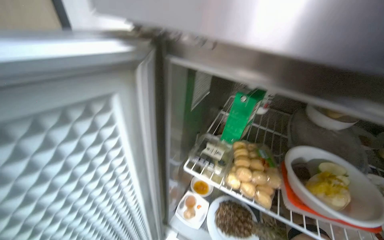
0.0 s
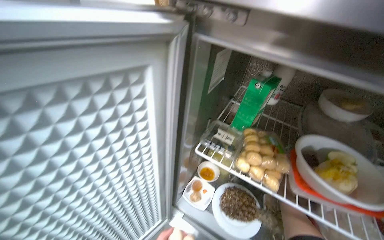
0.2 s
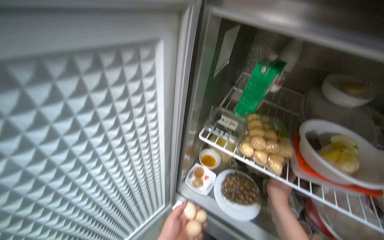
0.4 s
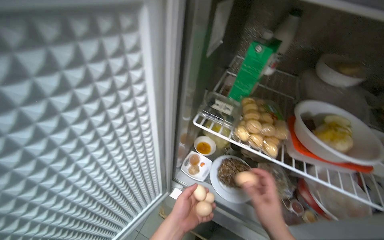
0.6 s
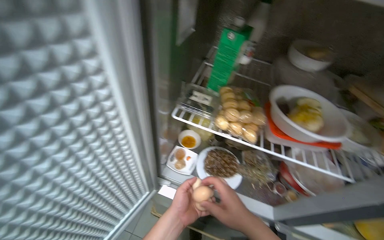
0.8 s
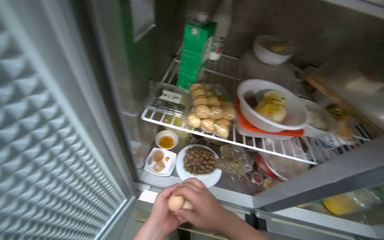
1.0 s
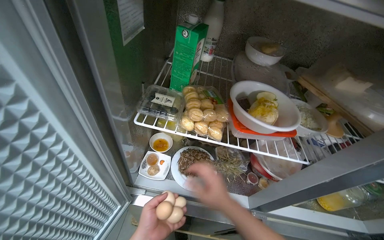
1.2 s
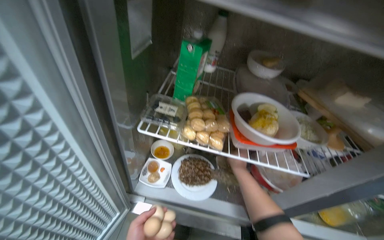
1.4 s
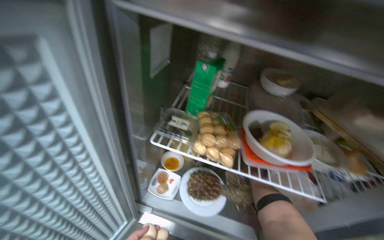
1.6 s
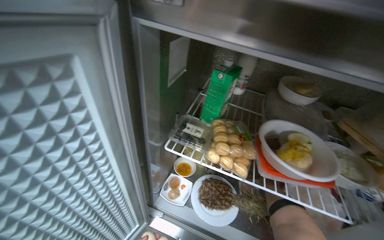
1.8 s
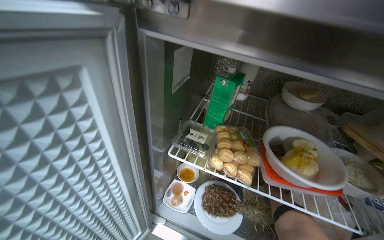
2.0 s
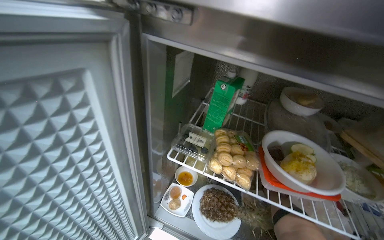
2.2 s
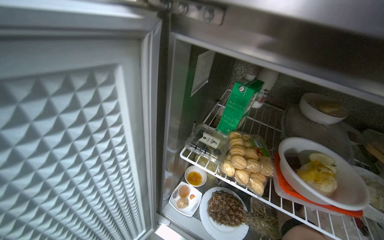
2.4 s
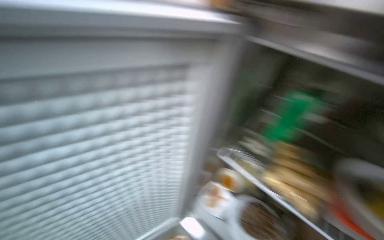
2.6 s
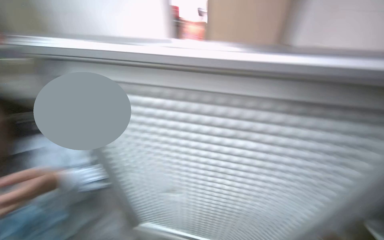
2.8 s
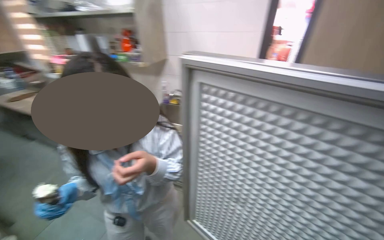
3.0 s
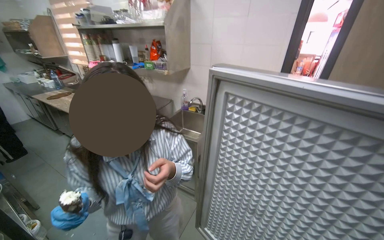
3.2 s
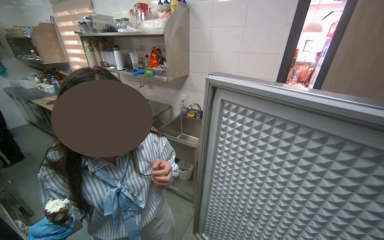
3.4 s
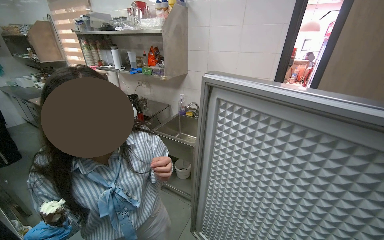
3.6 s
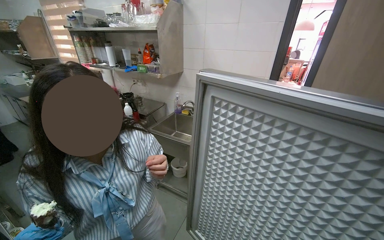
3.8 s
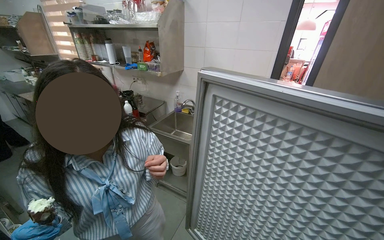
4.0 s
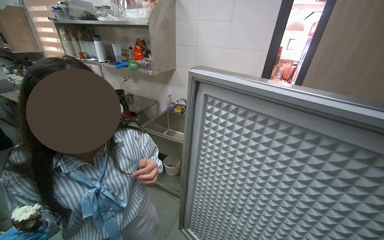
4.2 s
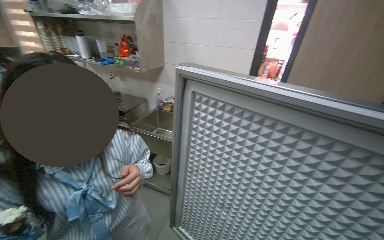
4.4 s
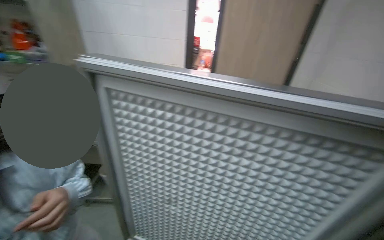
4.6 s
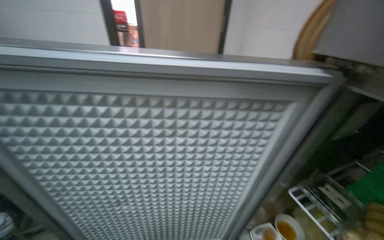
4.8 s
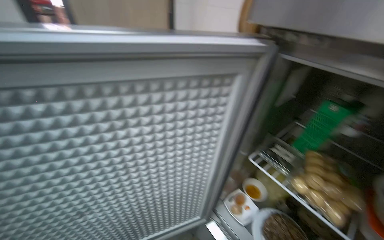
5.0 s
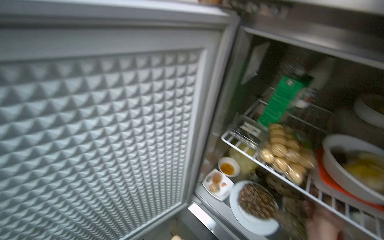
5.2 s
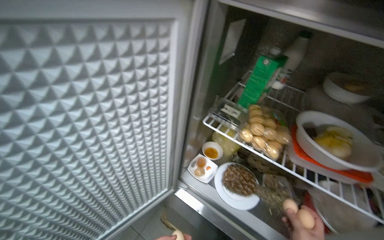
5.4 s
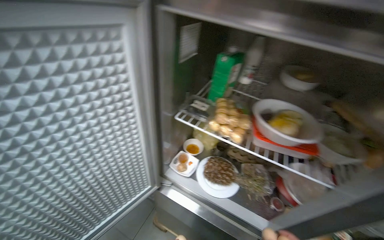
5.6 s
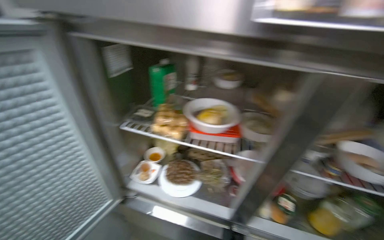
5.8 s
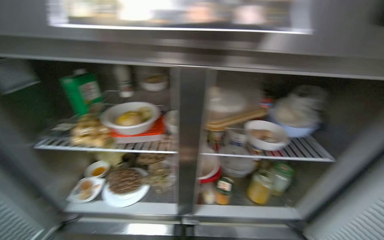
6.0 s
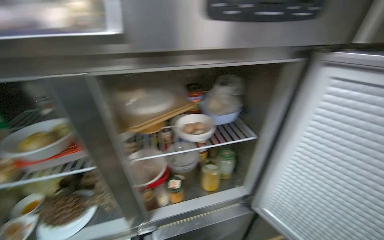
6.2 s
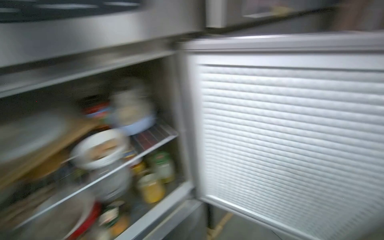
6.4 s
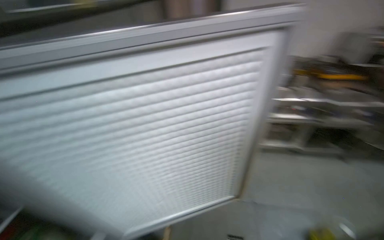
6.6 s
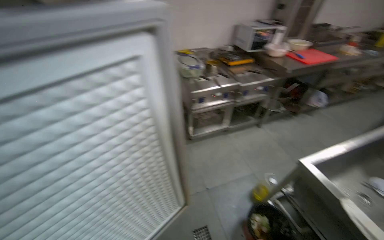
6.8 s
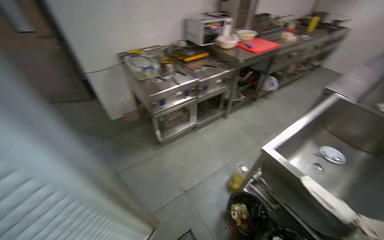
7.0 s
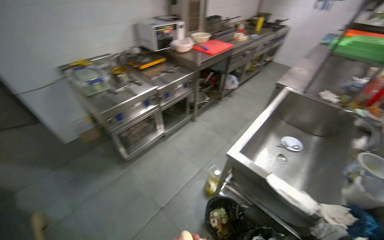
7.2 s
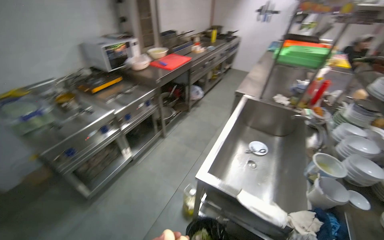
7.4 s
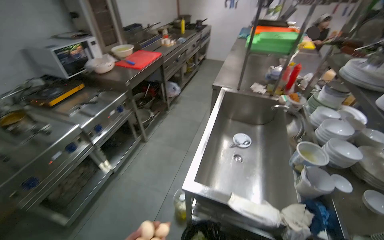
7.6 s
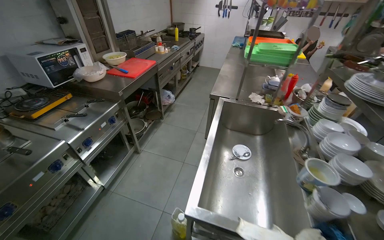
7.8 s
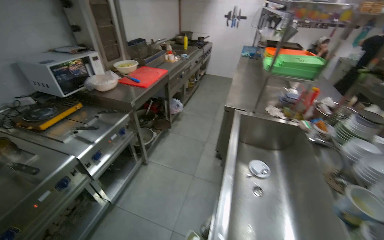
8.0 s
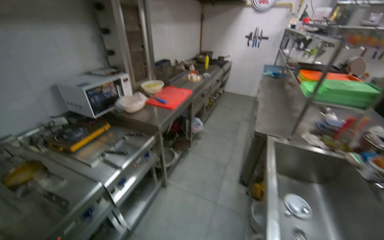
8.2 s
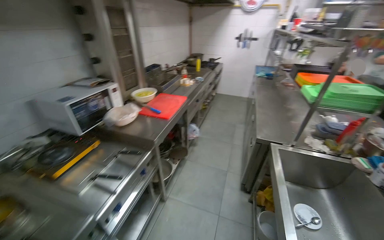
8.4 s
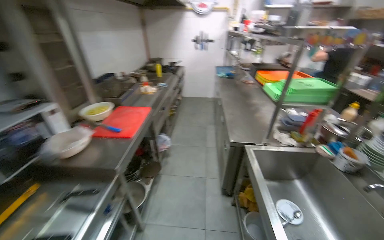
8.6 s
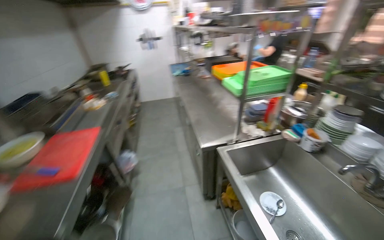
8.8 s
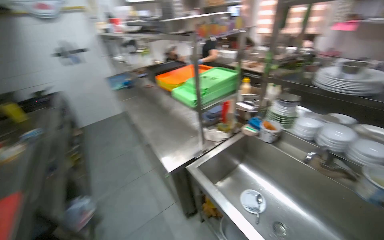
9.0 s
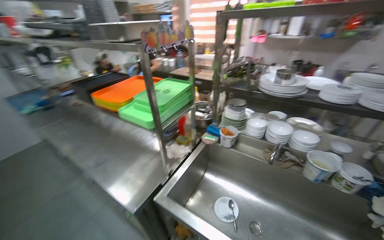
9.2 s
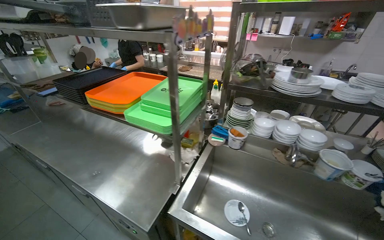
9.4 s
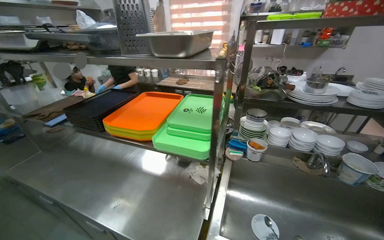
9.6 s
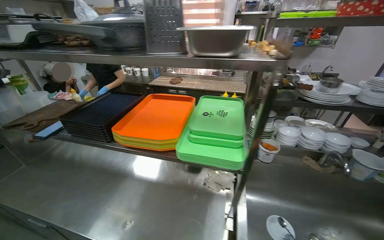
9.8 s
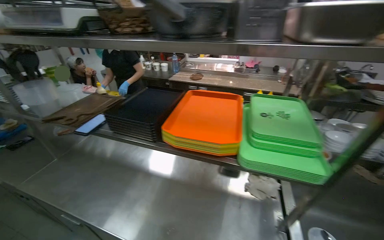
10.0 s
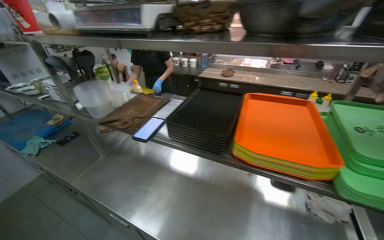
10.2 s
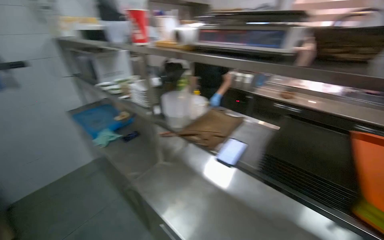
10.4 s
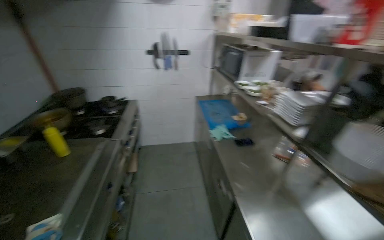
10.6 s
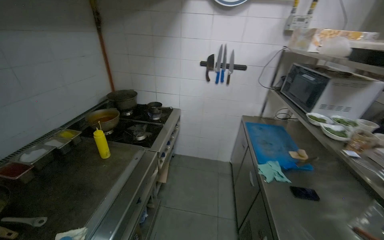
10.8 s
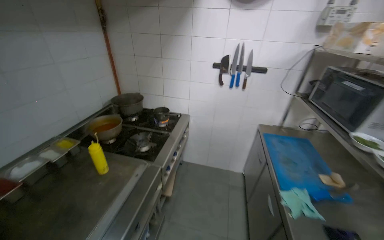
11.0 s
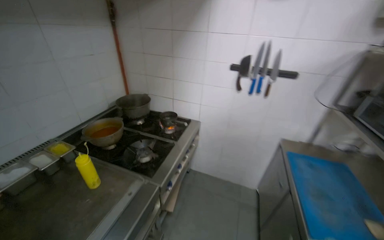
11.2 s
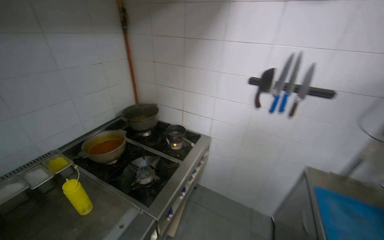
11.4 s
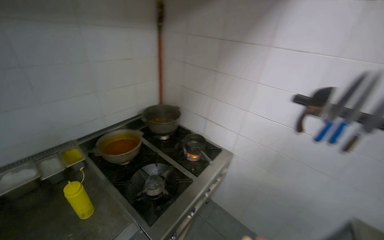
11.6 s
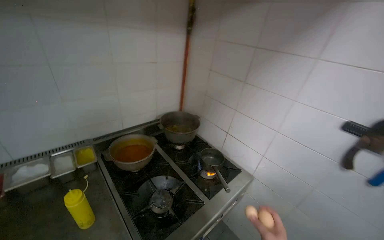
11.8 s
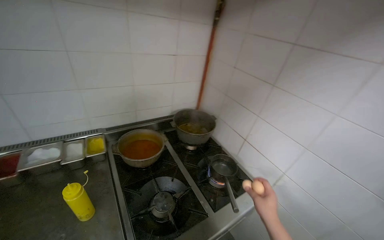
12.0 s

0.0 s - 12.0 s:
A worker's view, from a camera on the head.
Job: cooking food.
The whole recording: Boiling eggs on stove. The worker fills a pot with water, places it on the stove, and adds eggs to boil.
1.6 s - 3.0 s: The wearer looks approximately 85 degrees further to the left. The view tilts roughly 15 degrees upward.
4.4 s - 6.0 s: The wearer moves about 40 cm. The head turns to the right by some 110 degrees. The camera pitches downward, by about 15 degrees.
6.0 s - 7.6 s: The head travels about 90 cm. The wearer's head swings some 160 degrees to the right.
7.6 s - 9.0 s: The head travels some 90 cm. The wearer looks approximately 55 degrees further to the right.
9.0 s - 10.4 s: The head travels roughly 1.5 m. The view pans to the right by approximately 15 degrees.
10.4 s - 12.0 s: The camera travels some 1.5 m. The head turns to the left by some 110 degrees.

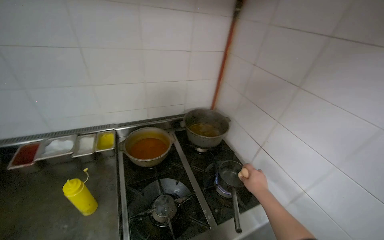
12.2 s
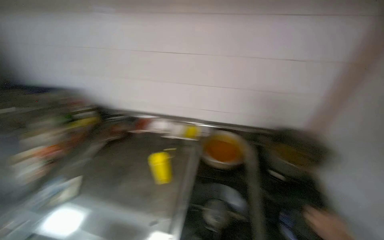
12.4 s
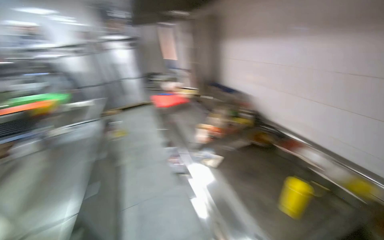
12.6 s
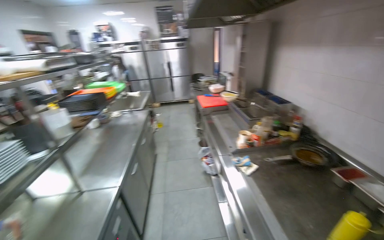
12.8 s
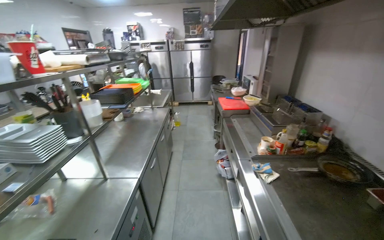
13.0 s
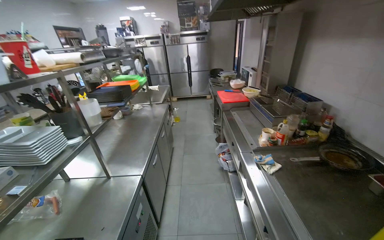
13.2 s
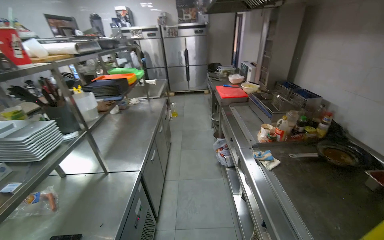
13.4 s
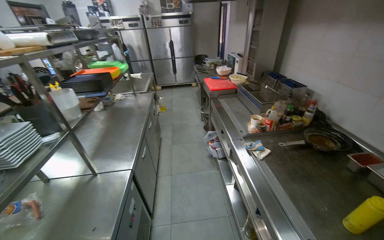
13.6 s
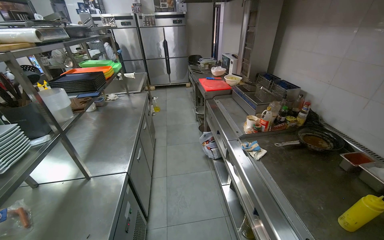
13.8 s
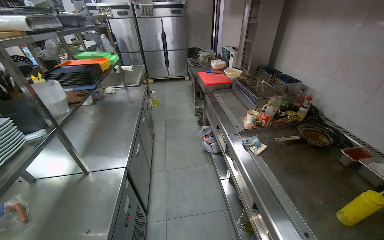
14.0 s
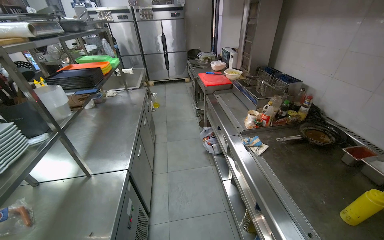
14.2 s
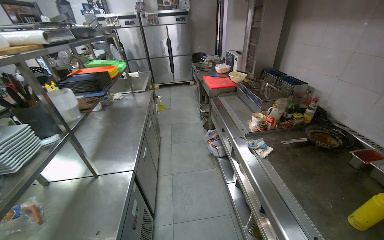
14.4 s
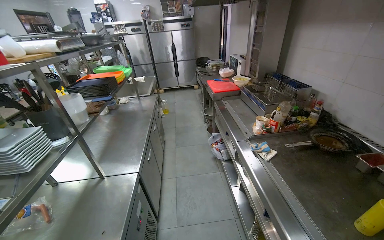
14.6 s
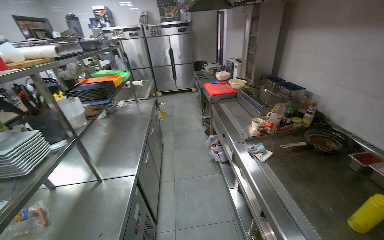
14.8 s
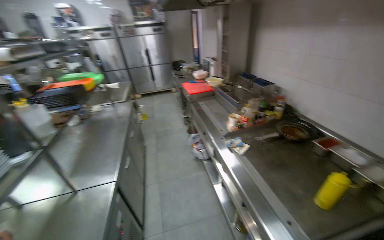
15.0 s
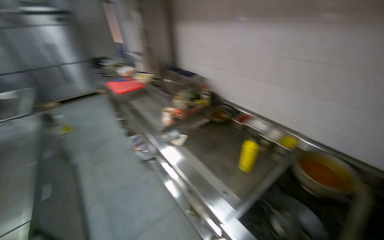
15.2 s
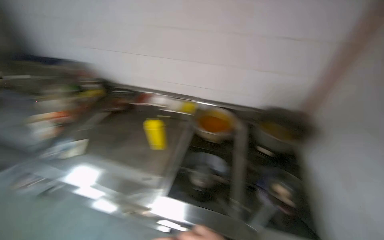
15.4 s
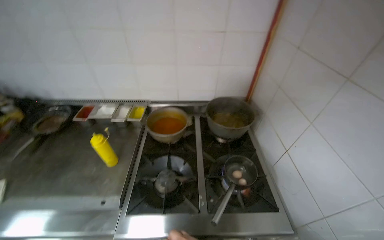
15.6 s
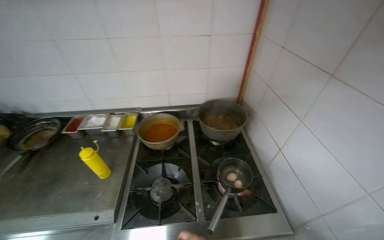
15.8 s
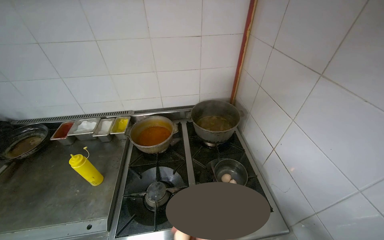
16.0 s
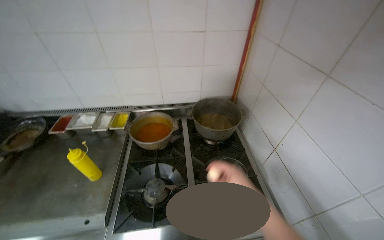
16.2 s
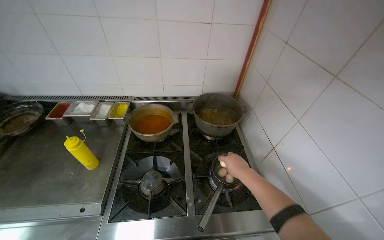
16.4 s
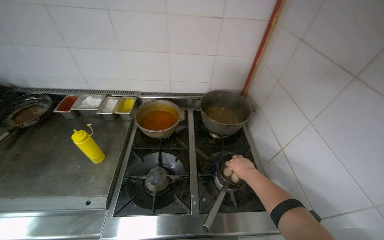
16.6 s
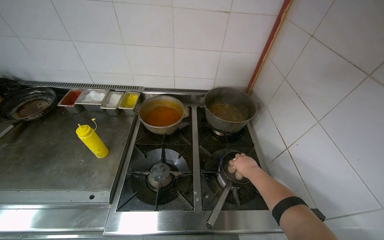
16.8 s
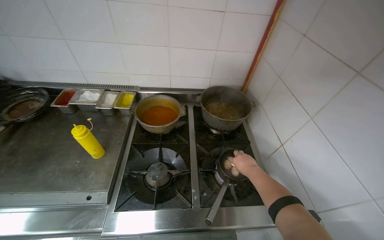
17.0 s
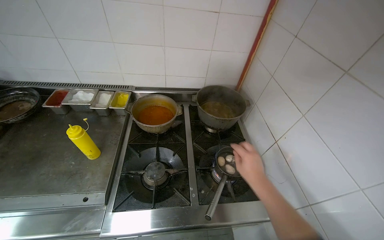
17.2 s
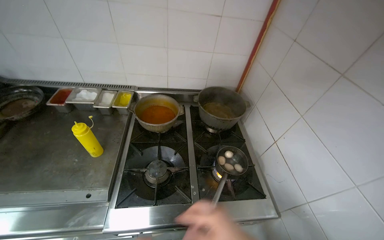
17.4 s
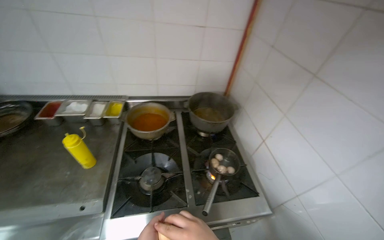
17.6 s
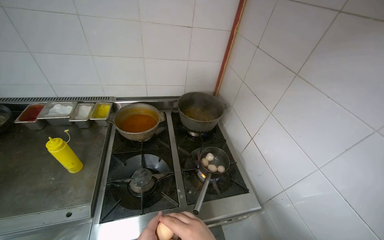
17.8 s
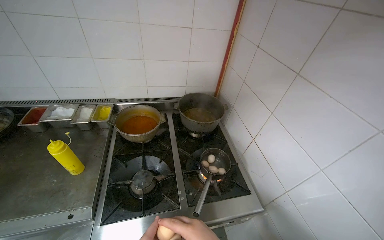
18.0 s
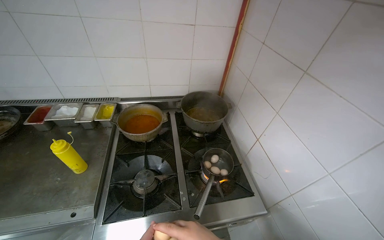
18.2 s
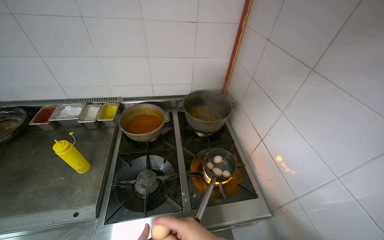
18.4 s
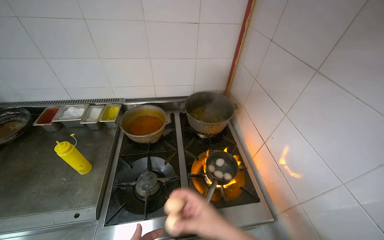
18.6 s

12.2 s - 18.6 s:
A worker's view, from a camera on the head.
Job: cooking food.
The whole recording: Boiling eggs on stove. The worker fills a pot with water, places it on the stove, and adds eggs to boil.
12.2 s - 13.8 s: The head turns to the left by about 105 degrees.
13.8 s - 15.4 s: The head turns to the right by roughly 65 degrees.
15.4 s - 17.0 s: The head turns to the right by approximately 20 degrees.

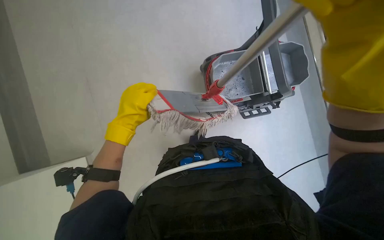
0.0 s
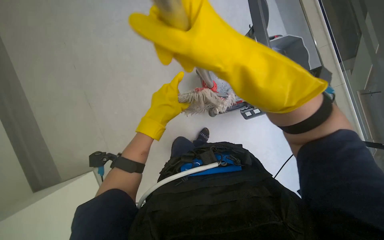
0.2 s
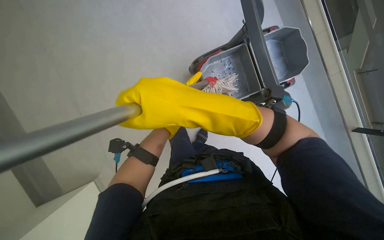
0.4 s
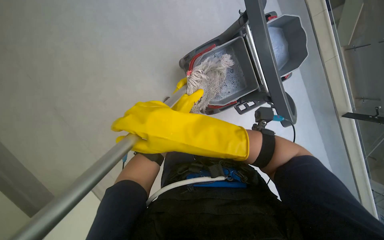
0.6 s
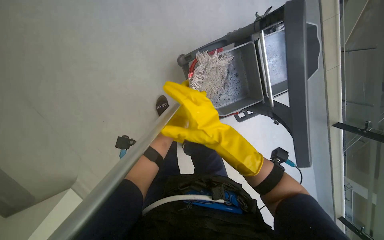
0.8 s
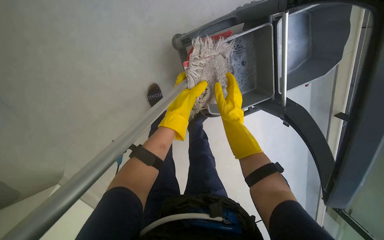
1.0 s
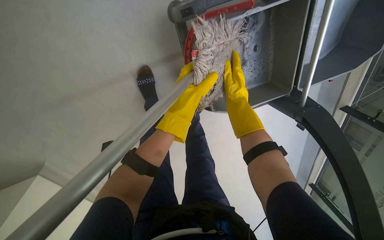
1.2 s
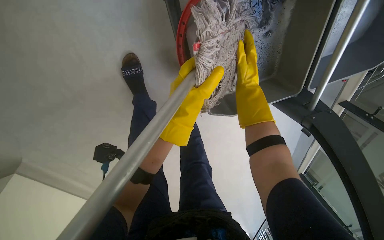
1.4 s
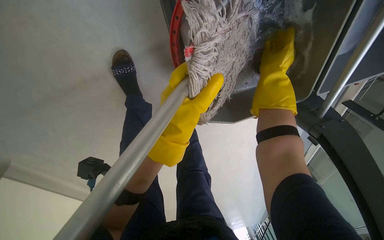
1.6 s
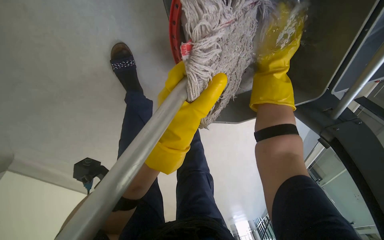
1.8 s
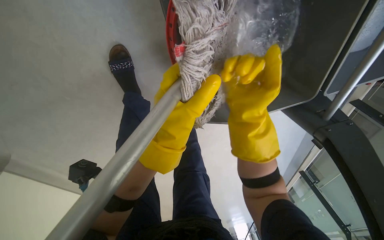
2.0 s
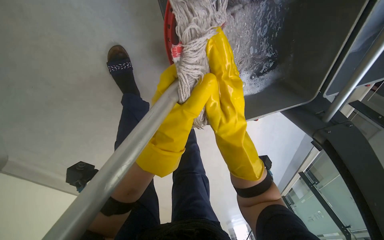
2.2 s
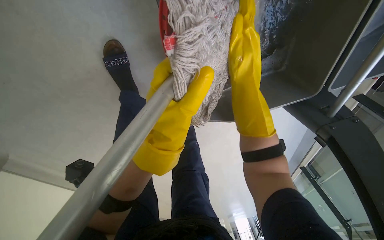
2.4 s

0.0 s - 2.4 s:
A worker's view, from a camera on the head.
Job: mopping floor.
The whole recording: Mopping floor. The worker mops the floor with a flat mop, periodically wringing it in the bucket.
0.0 s - 1.2 s: The camera pitches downward, by roughly 15 degrees.
